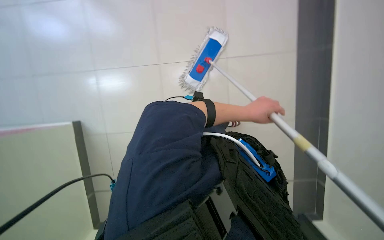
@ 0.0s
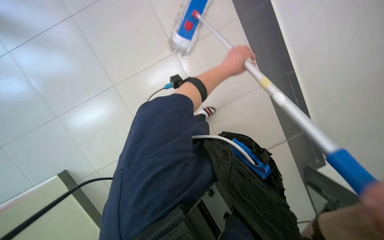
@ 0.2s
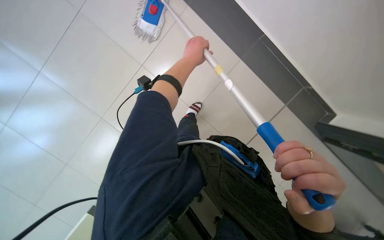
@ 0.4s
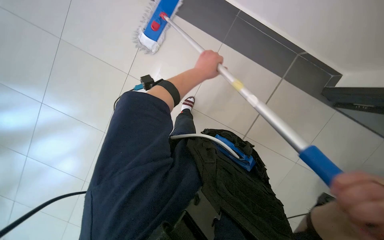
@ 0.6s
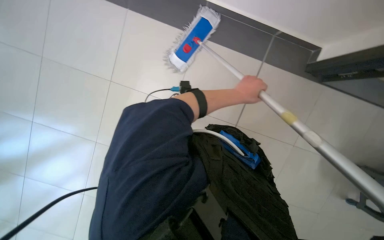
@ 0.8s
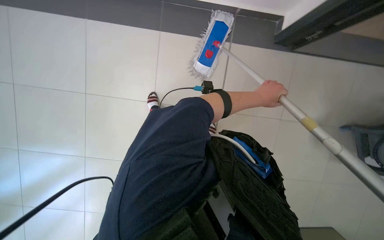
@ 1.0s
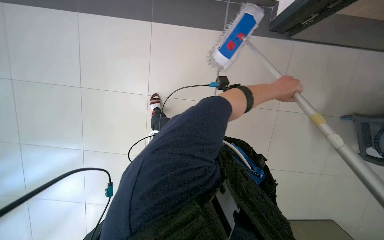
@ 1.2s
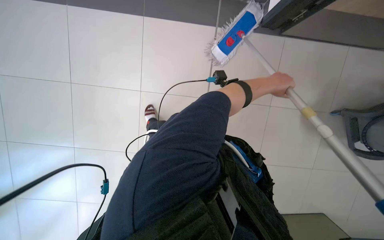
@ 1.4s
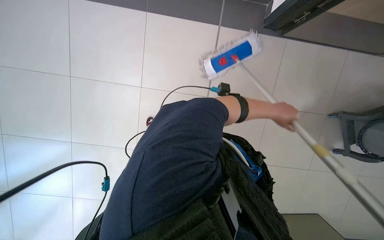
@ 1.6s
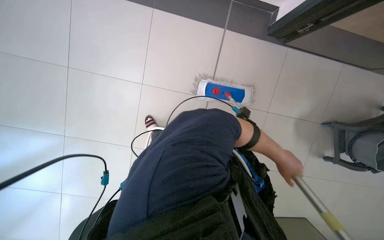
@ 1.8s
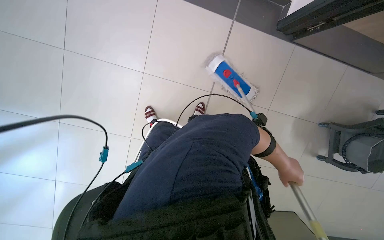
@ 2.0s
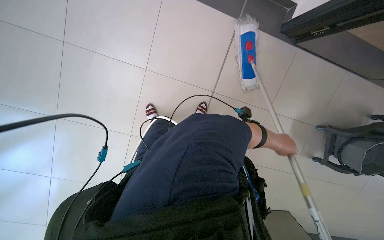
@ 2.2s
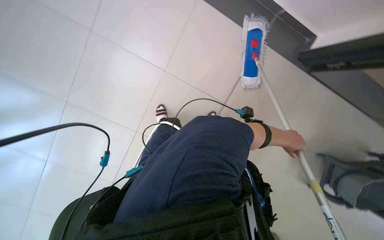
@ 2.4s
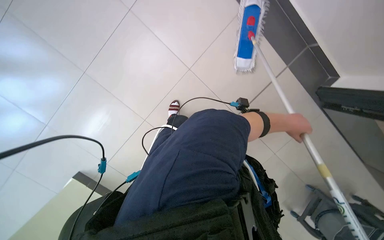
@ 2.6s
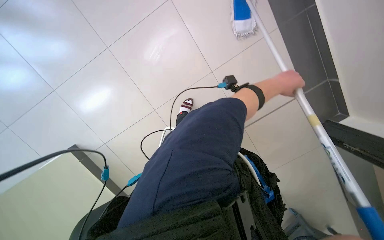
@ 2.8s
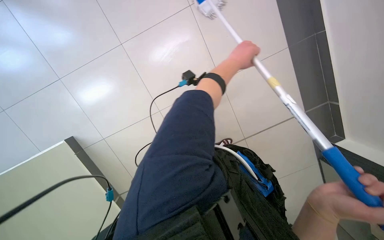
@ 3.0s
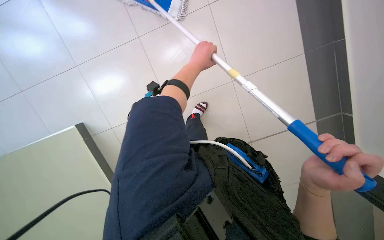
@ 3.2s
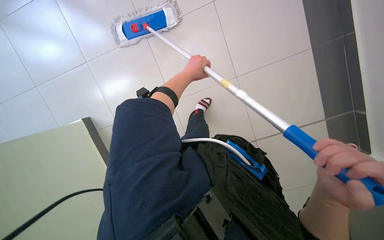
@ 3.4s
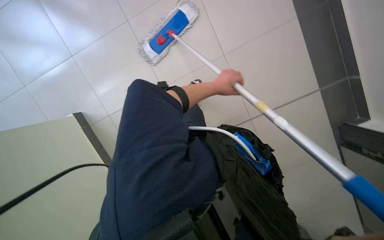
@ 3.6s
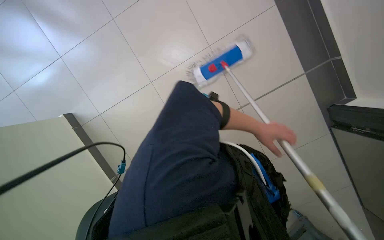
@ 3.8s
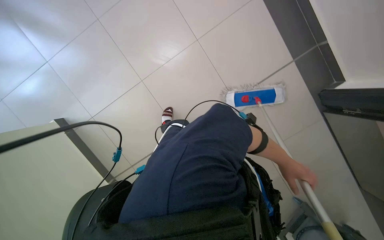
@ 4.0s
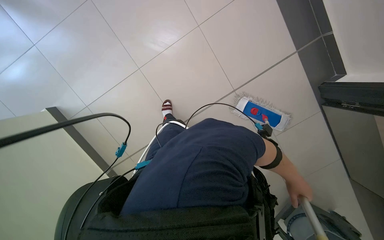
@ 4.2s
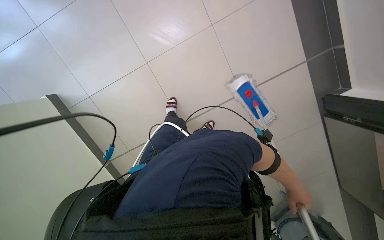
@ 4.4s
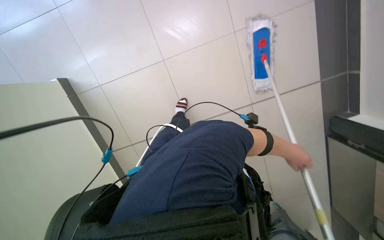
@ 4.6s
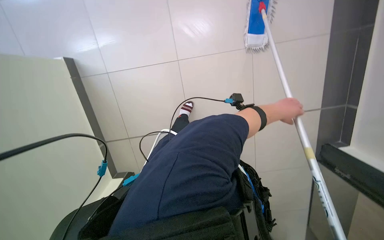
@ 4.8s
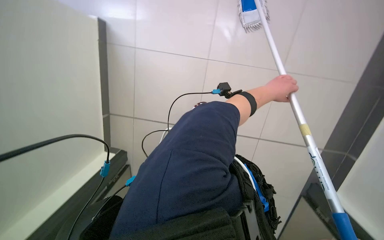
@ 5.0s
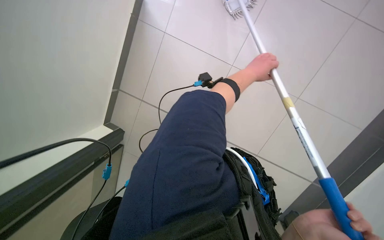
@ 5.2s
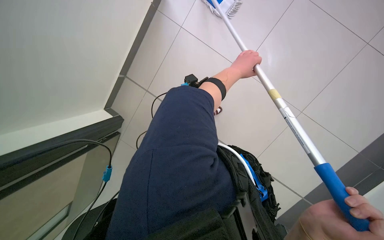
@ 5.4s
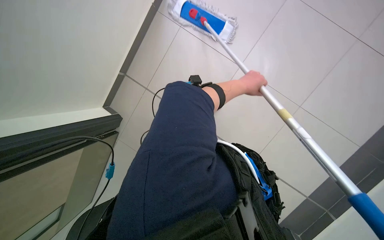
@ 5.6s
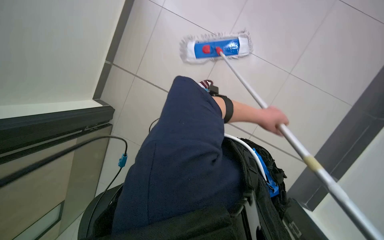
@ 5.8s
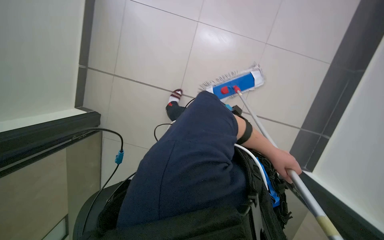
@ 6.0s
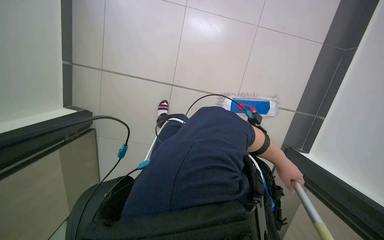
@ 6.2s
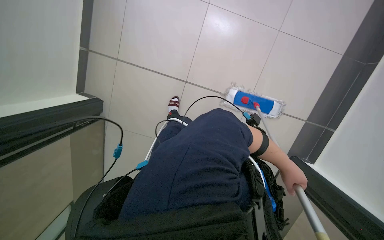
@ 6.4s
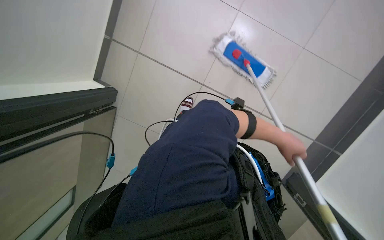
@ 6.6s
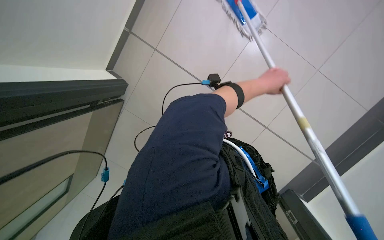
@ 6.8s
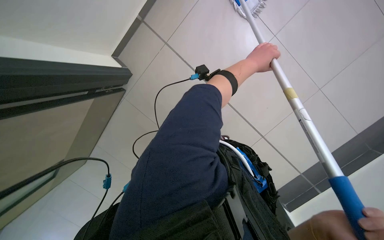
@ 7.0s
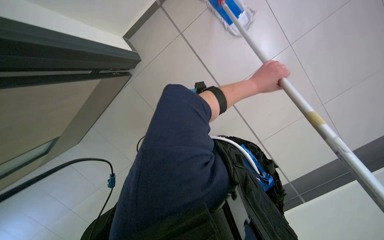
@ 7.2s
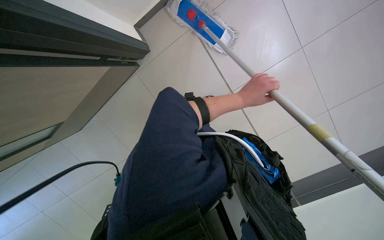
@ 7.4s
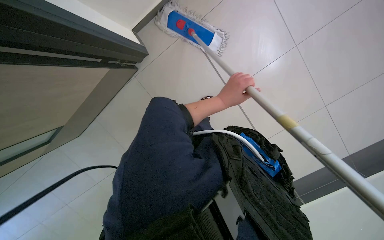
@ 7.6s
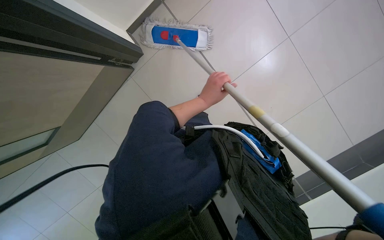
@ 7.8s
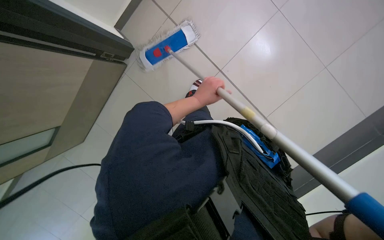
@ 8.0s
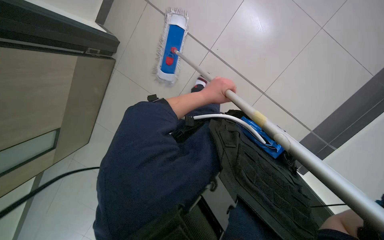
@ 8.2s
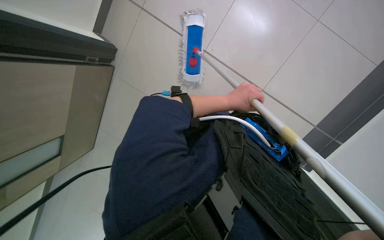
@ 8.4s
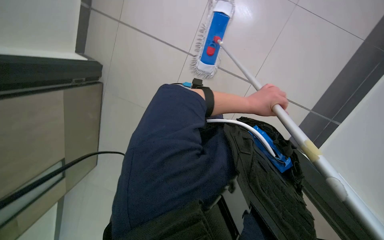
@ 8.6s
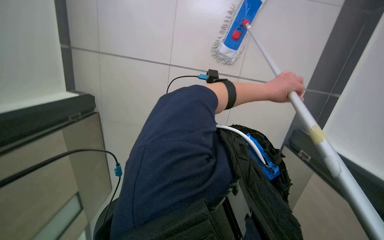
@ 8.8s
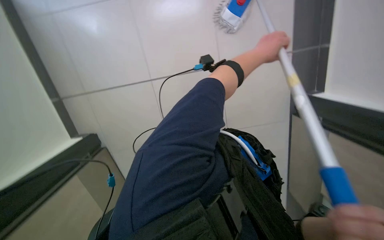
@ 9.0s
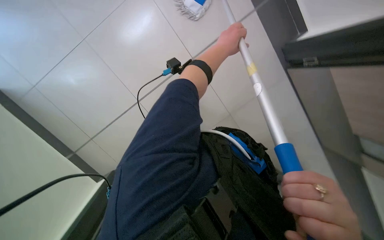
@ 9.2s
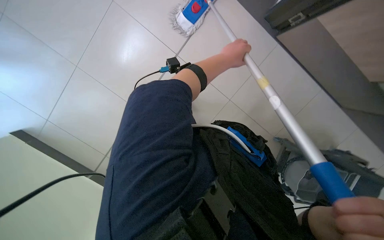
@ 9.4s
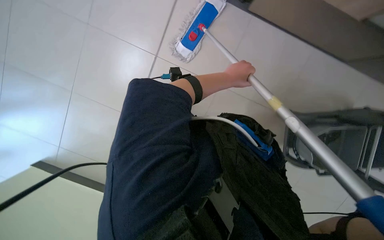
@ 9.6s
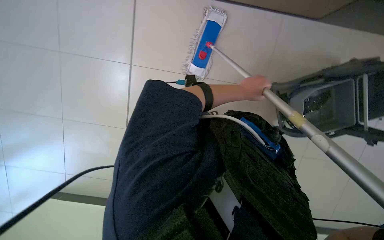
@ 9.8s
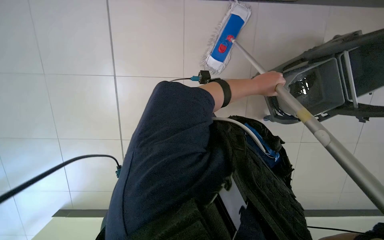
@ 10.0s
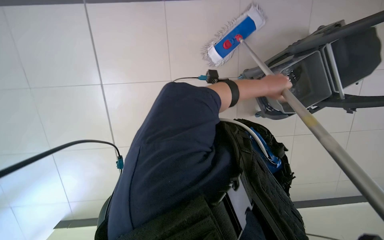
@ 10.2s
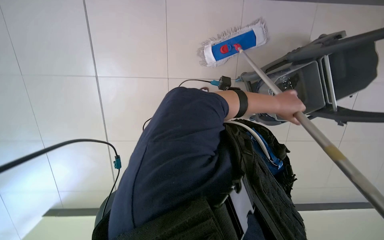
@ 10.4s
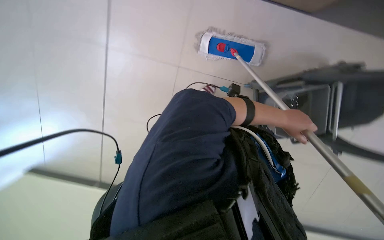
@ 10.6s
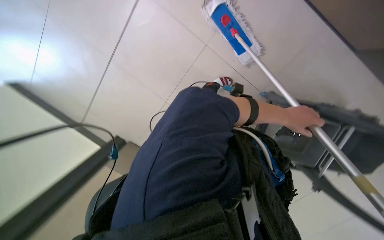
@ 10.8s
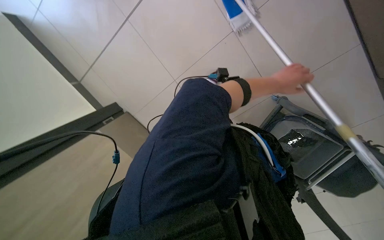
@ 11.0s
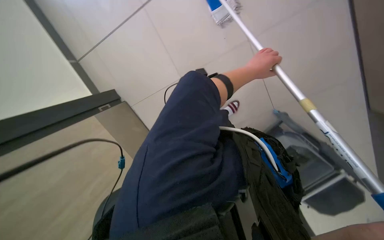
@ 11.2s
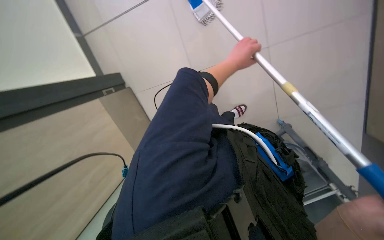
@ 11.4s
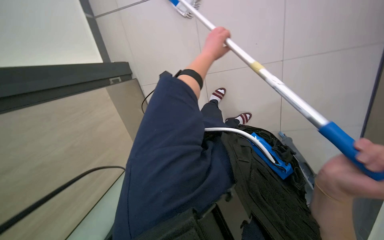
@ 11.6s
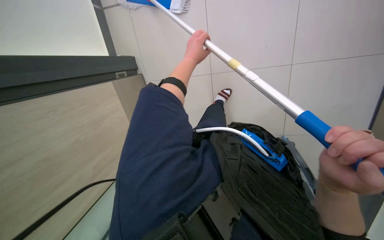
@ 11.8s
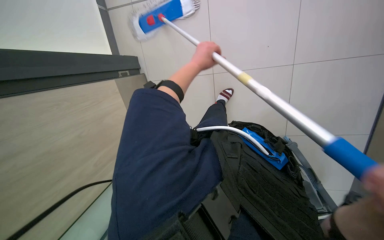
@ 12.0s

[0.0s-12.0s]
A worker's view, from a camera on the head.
Job: mopping floor.
The whole recording: Mopping tiled floor. The worker mops the tiled floor with a long-handled mop.
0.0s to 1.6s: The left hand shifts about 10 cm to the right.
6.0s to 7.6s: Everything in view rotates roughly 35 degrees clockwise.
10.4s to 12.0s: The scene turns some 35 degrees clockwise in the picture.

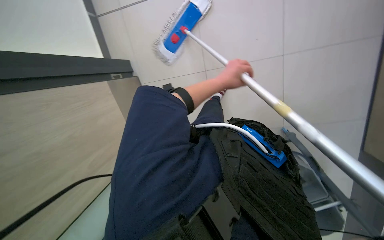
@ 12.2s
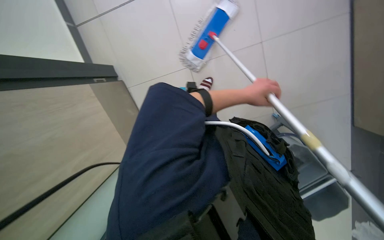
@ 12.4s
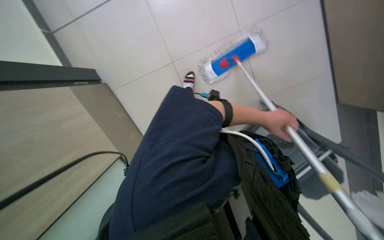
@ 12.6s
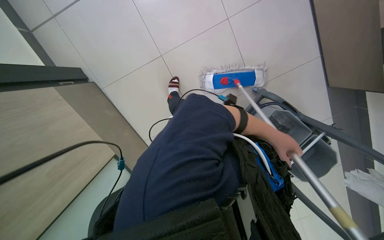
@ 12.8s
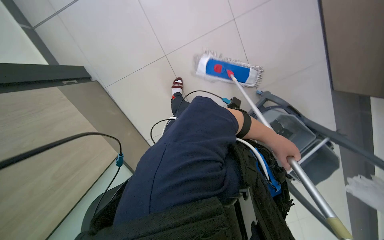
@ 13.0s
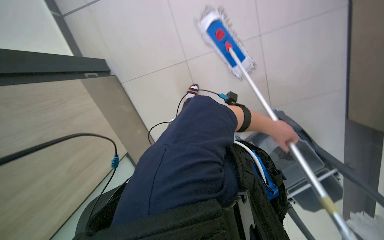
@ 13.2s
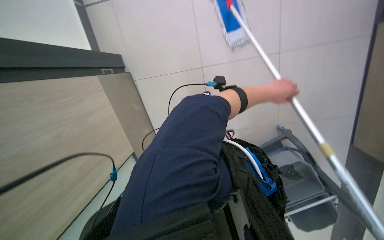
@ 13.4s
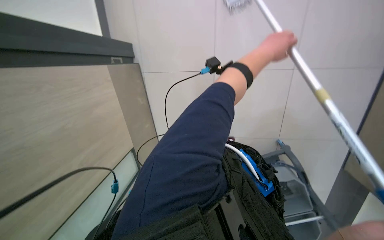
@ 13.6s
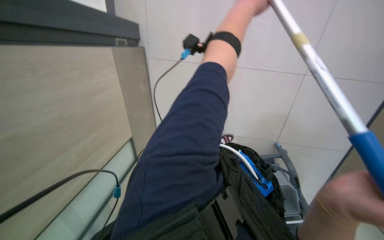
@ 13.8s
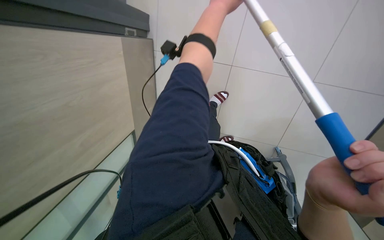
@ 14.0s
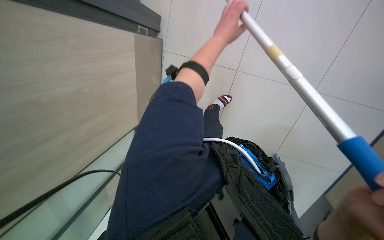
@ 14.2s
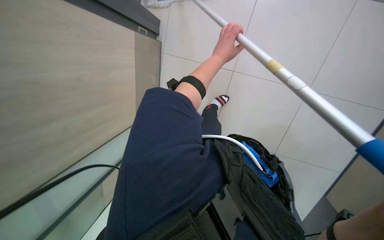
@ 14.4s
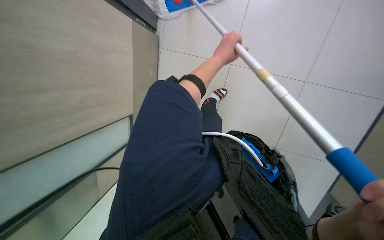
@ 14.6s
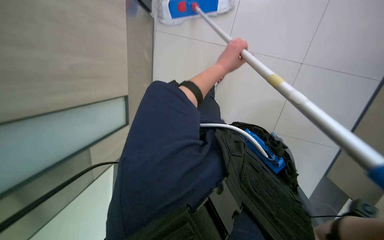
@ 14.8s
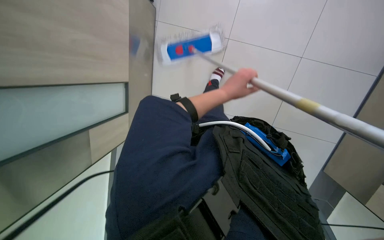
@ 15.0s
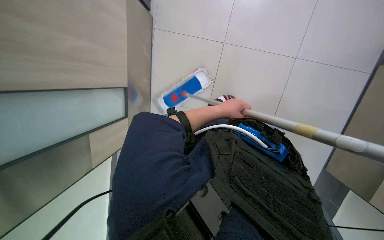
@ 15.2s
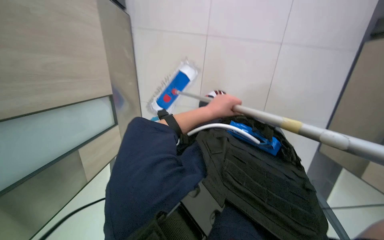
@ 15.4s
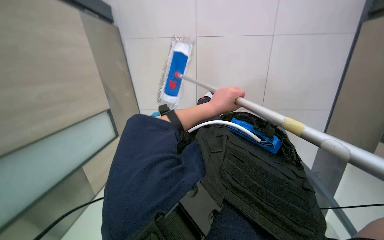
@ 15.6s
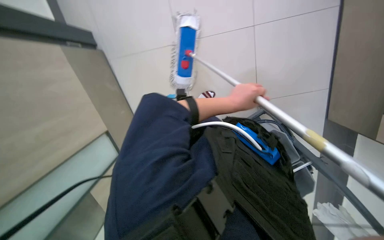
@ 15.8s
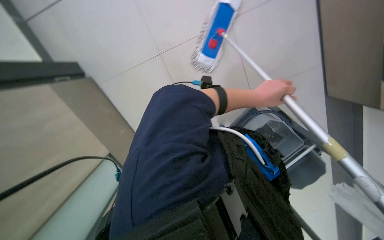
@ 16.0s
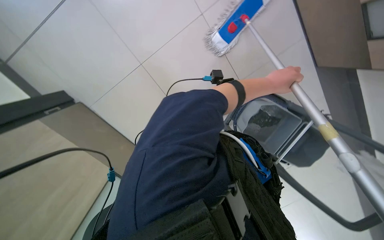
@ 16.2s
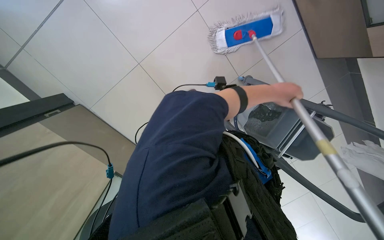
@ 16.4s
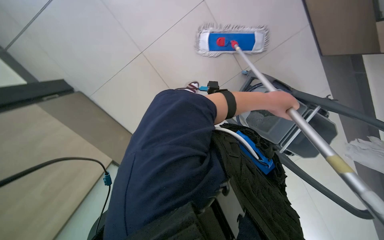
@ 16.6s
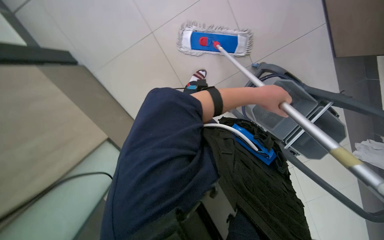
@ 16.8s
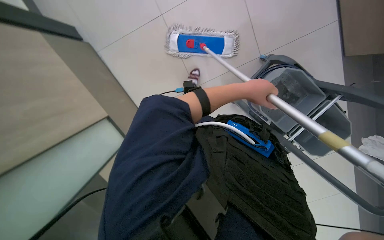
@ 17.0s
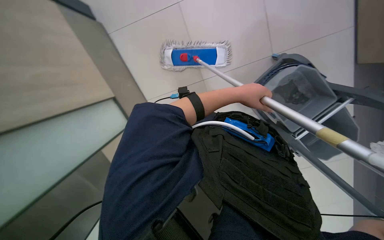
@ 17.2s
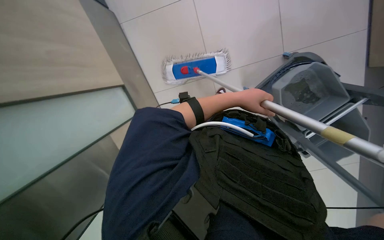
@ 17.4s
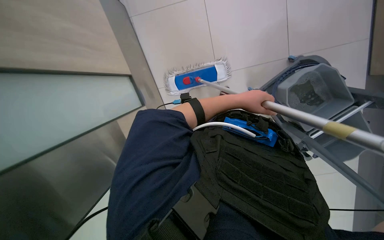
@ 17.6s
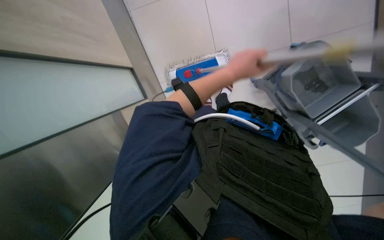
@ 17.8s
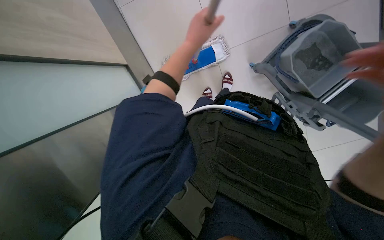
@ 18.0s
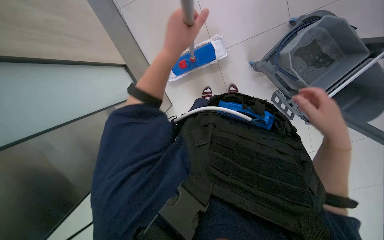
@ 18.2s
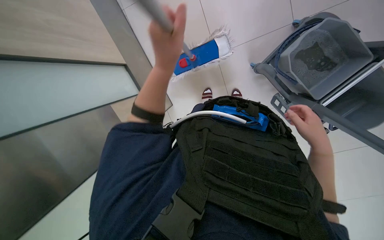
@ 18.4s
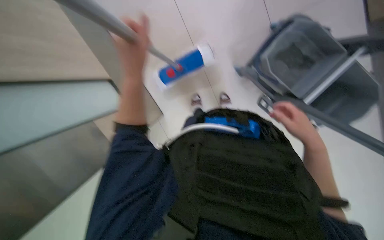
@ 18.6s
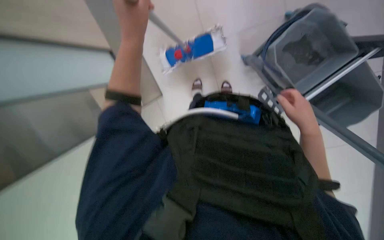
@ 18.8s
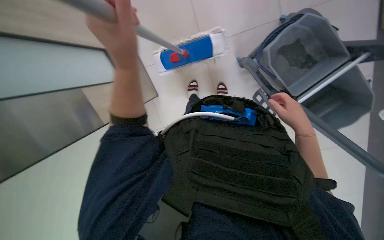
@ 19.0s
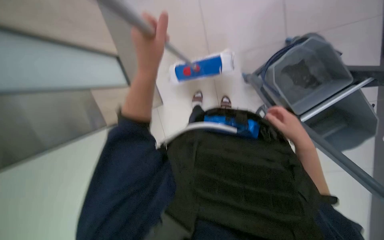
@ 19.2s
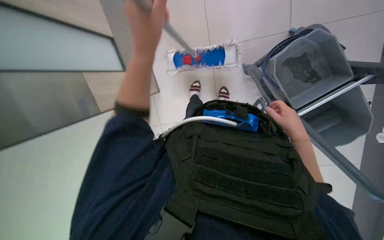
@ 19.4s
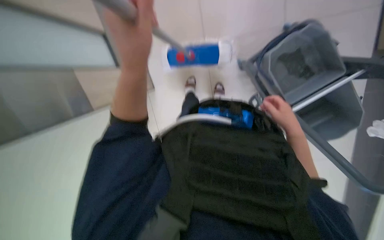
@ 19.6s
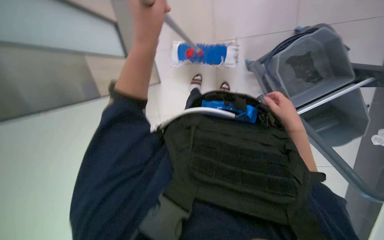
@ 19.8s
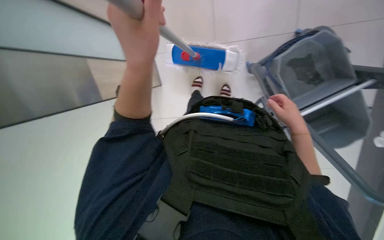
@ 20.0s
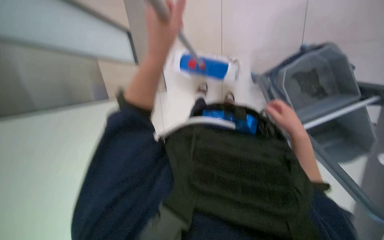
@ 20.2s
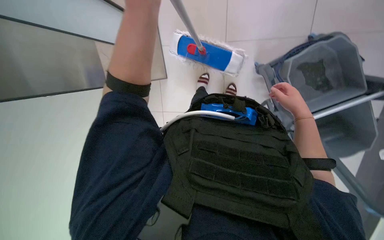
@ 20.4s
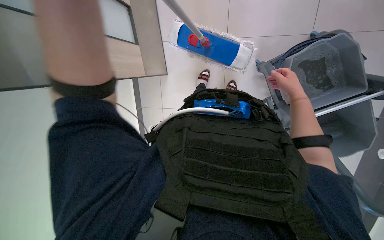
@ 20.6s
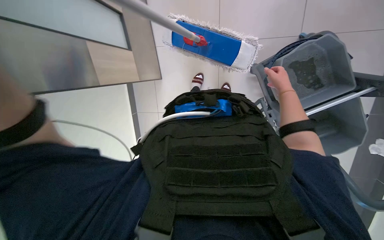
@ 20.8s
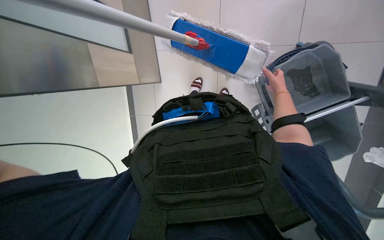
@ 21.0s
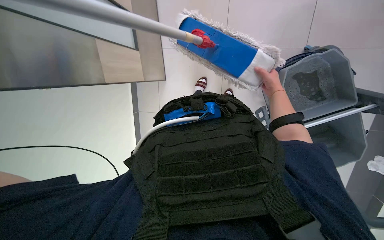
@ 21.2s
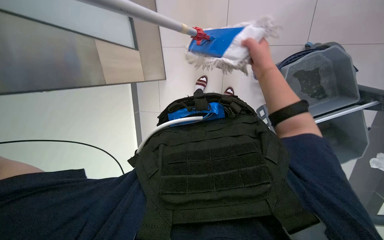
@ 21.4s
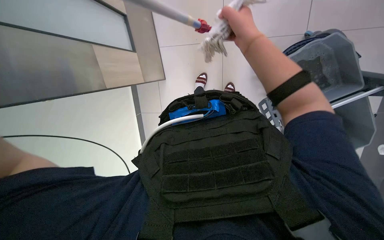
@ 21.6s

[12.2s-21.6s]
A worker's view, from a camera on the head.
Job: mopping floor.
The whole recording: Mopping tiled floor. The worker mops the tiled floor with a long-handled mop.
17.0s to 18.4s: The left hand goes approximately 20 cm to the left and nearer to the camera.
